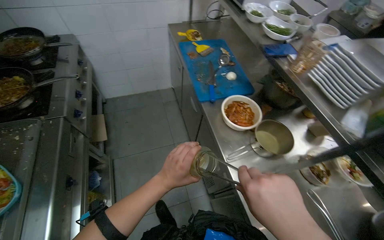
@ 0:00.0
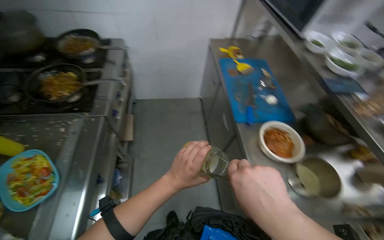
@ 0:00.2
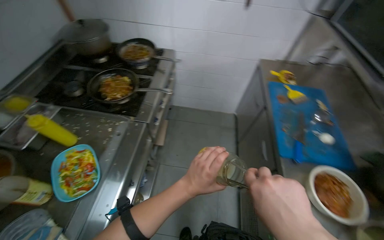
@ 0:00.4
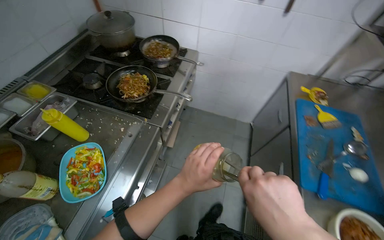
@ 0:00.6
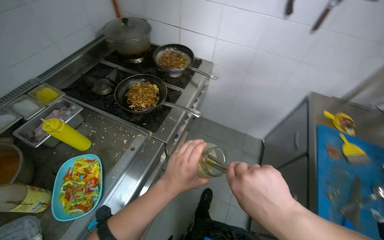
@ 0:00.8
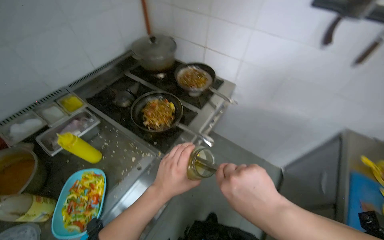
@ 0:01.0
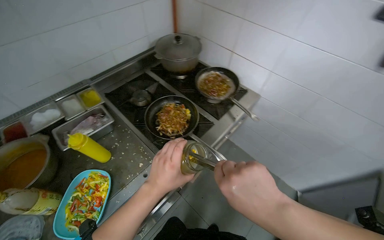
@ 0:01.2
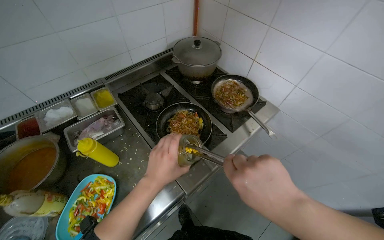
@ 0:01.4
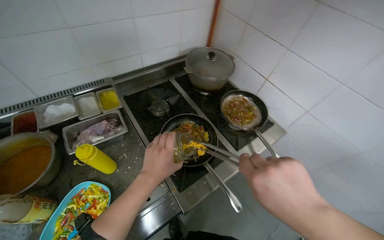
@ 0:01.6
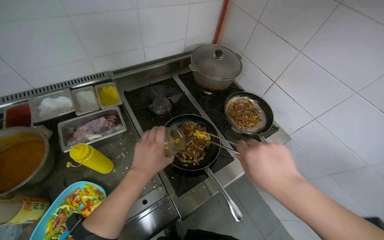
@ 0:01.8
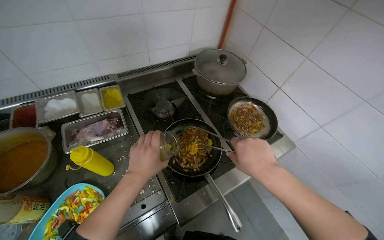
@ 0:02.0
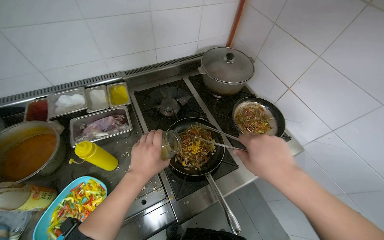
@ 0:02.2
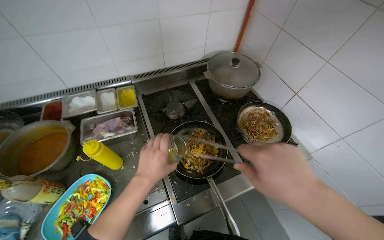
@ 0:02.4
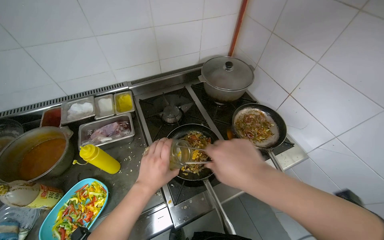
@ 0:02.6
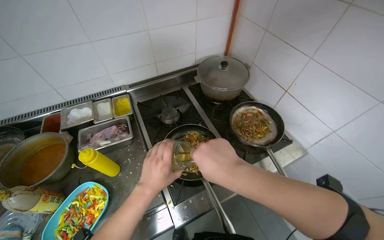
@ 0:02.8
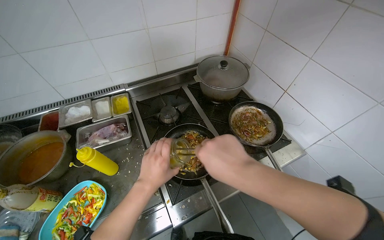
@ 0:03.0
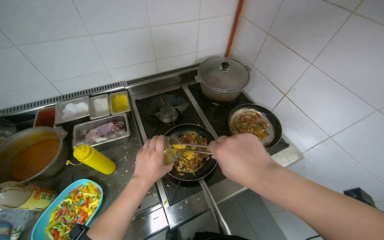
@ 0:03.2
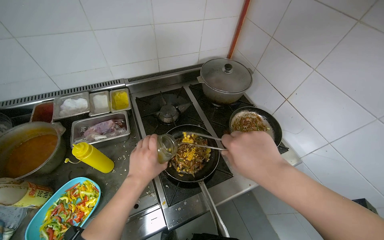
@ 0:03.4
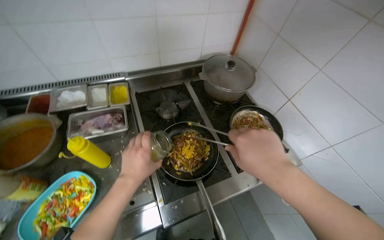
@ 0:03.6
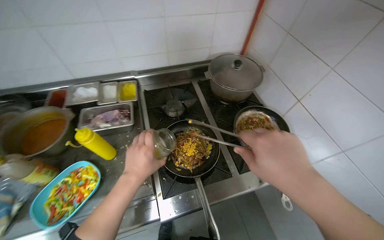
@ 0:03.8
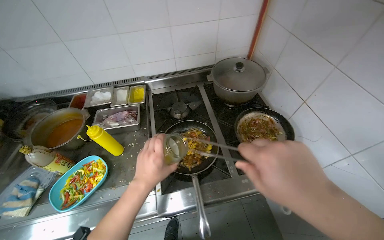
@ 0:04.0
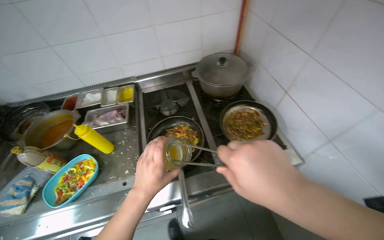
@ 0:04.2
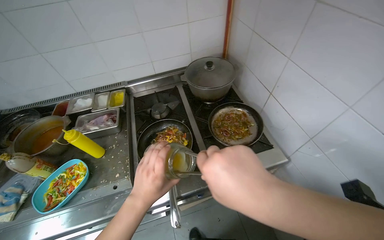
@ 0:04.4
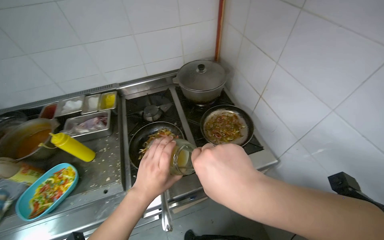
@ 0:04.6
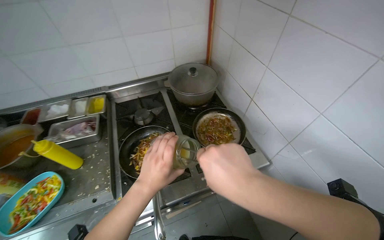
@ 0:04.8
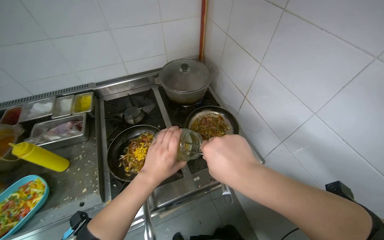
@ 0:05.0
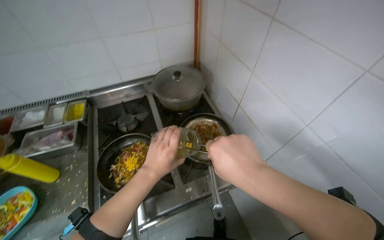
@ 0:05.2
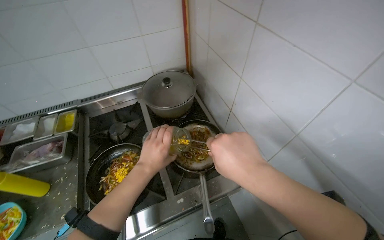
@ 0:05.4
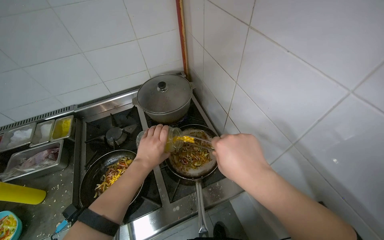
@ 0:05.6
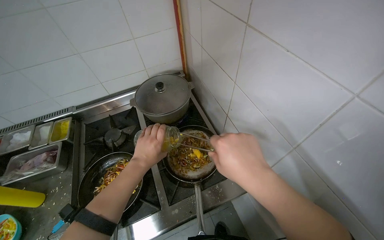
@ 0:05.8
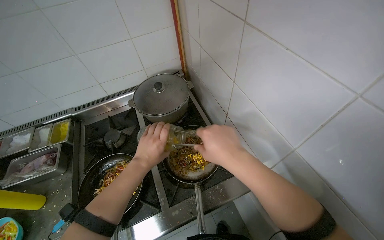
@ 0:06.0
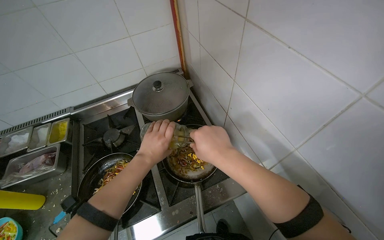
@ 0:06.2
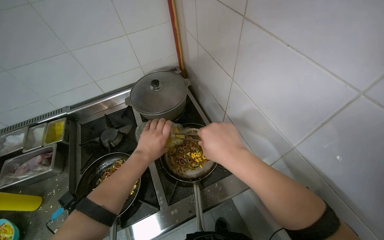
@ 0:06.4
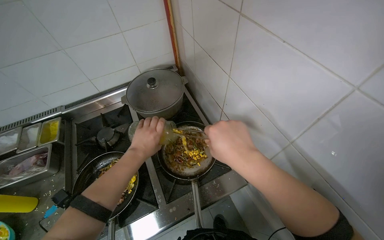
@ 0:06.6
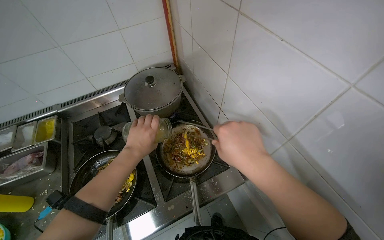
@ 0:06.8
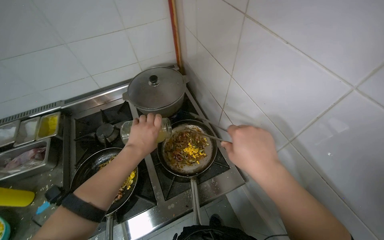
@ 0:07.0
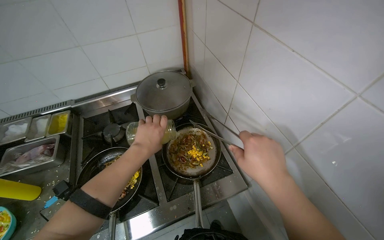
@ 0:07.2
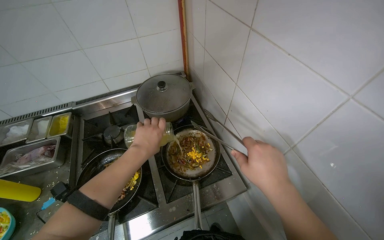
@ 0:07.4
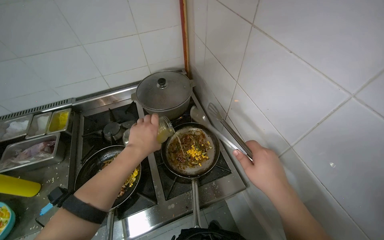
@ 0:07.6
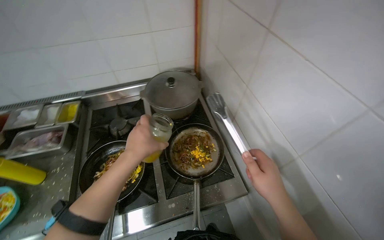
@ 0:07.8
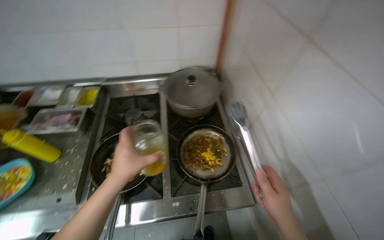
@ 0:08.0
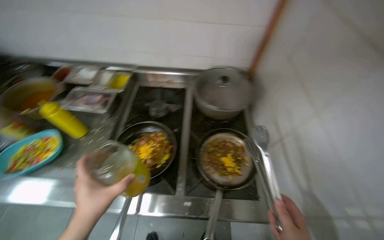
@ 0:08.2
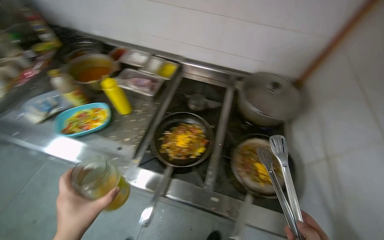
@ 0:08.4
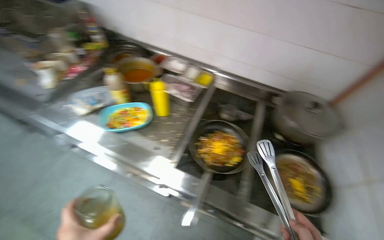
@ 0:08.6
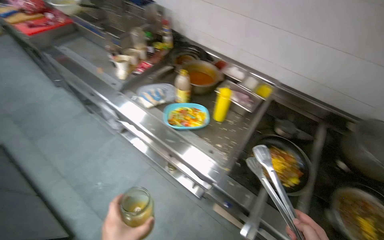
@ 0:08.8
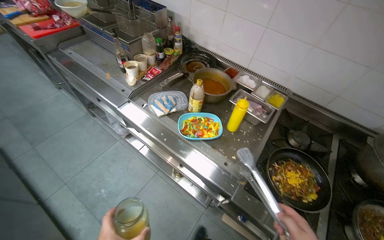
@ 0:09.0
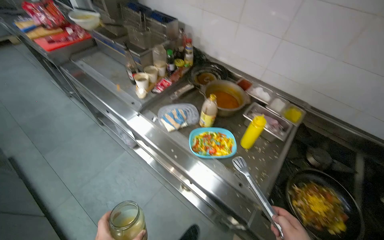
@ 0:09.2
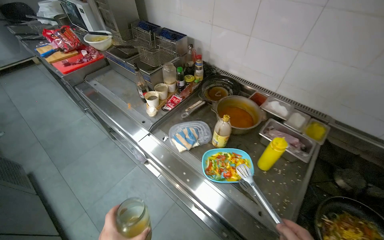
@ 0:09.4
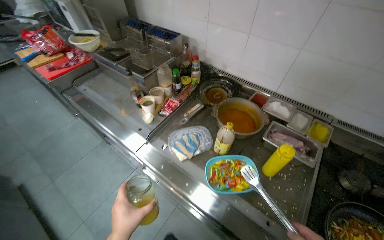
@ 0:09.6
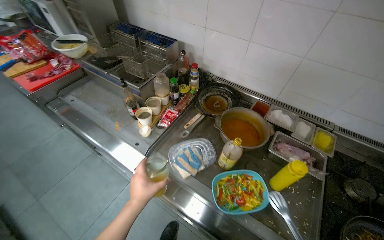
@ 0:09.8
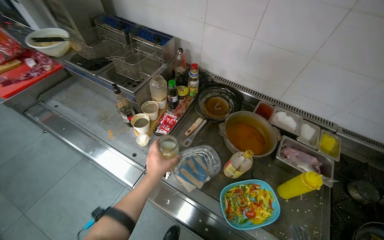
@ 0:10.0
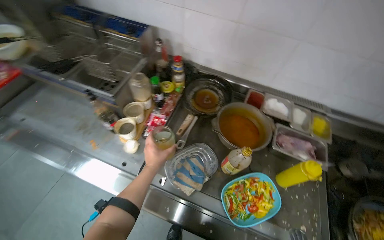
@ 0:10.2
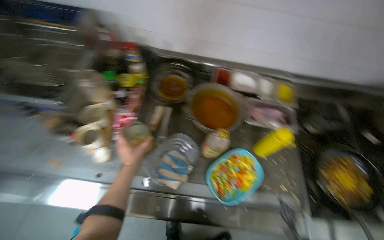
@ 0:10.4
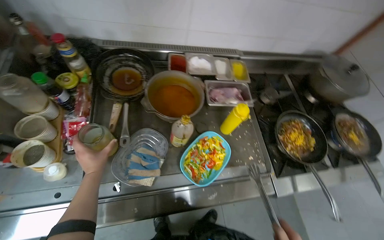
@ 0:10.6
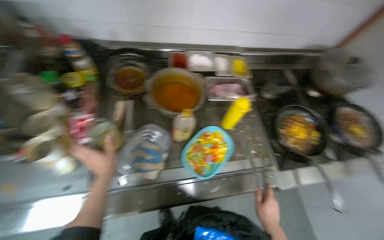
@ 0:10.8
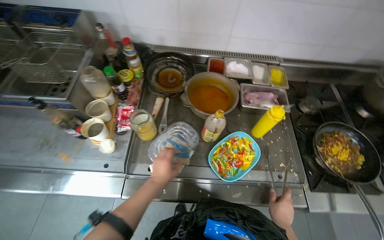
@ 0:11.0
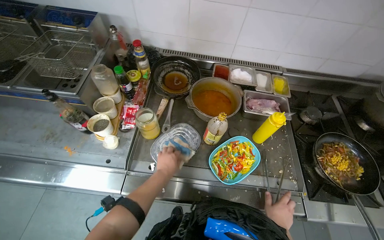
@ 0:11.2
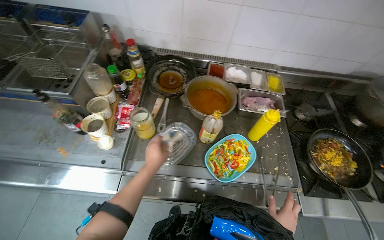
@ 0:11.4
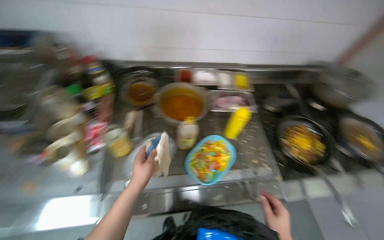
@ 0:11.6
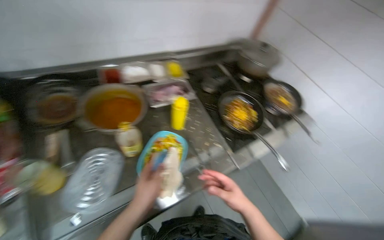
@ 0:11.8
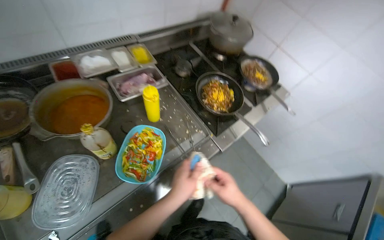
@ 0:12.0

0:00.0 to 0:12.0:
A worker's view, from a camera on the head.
Job: cooking food.
The whole recording: Stir-frying ingredients in pans. The worker adds chopped meat, sauces, and seasoning to pans, then stir-fries the ingredients.
0:00.0 to 0:01.6: The head travels approximately 80 cm. The head rotates about 70 degrees to the left.
0:01.6 to 0:03.0: The right hand travels up the picture by some 15 cm, and travels farther from the camera and back again, about 15 cm each way.
0:04.4 to 0:06.0: The right hand heads farther from the camera, covering about 20 cm, while the left hand moves up the picture and farther from the camera, roughly 30 cm.
0:06.0 to 0:07.6: The hands make small movements and keep their place.
0:07.6 to 0:09.0: The wearer moves some 70 cm. The wearer's head swings about 60 degrees to the left.
0:09.0 to 0:10.4: The head travels about 60 cm. The wearer's head swings approximately 30 degrees to the right.
0:10.4 to 0:12.0: The head turns to the right by approximately 45 degrees.

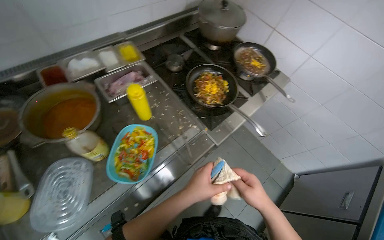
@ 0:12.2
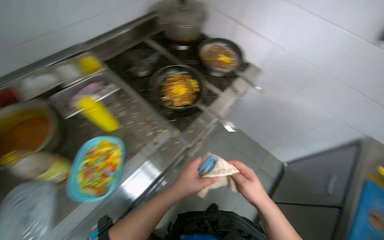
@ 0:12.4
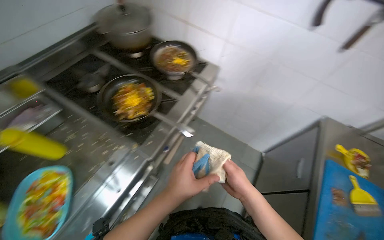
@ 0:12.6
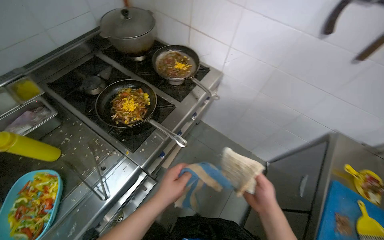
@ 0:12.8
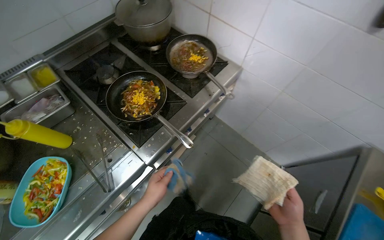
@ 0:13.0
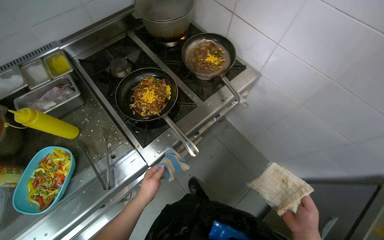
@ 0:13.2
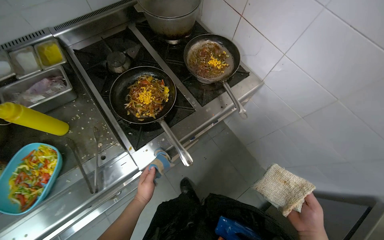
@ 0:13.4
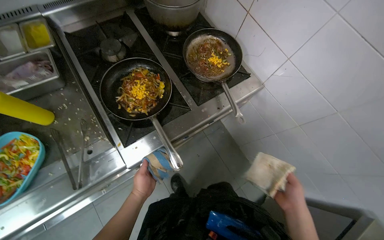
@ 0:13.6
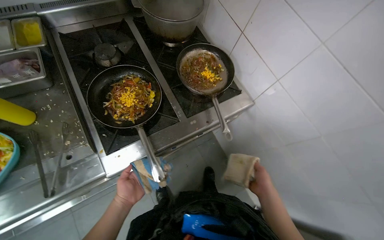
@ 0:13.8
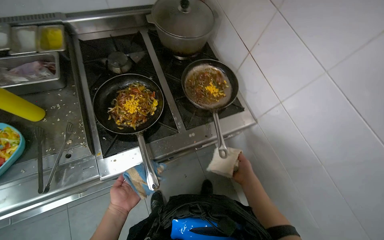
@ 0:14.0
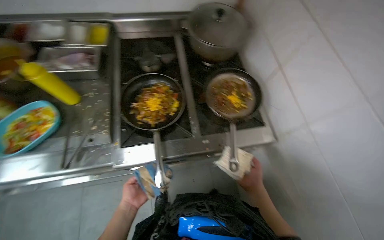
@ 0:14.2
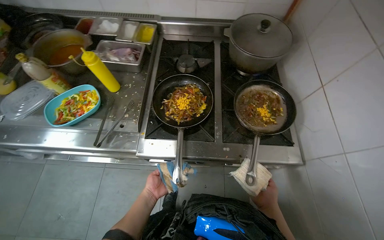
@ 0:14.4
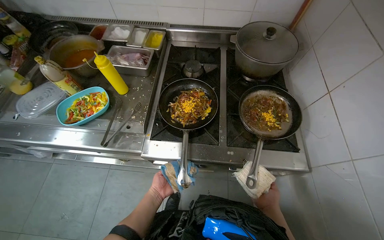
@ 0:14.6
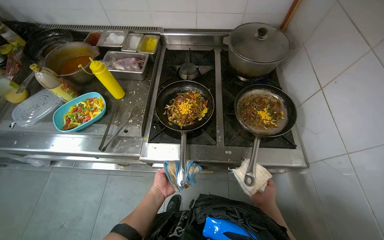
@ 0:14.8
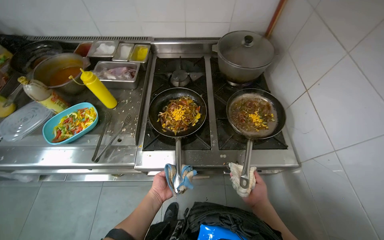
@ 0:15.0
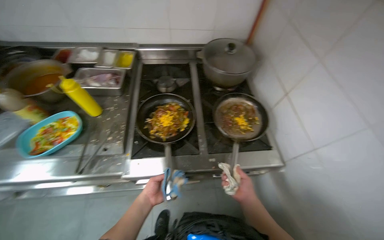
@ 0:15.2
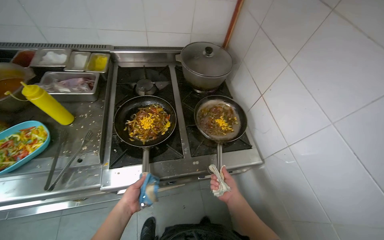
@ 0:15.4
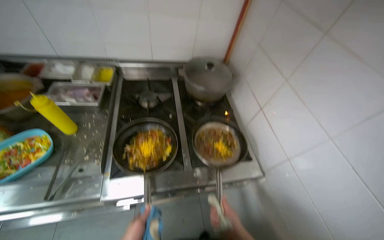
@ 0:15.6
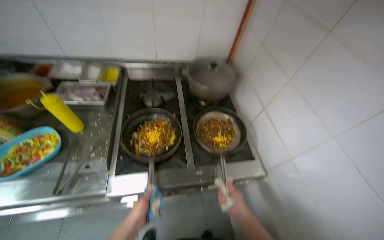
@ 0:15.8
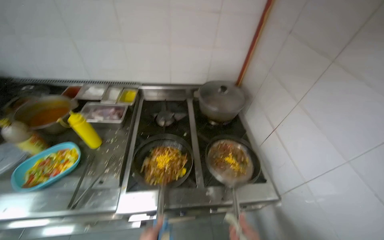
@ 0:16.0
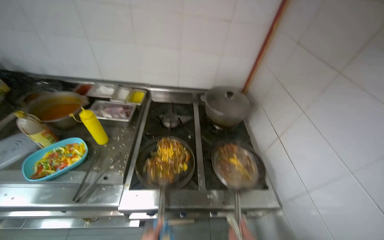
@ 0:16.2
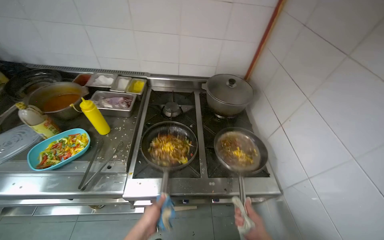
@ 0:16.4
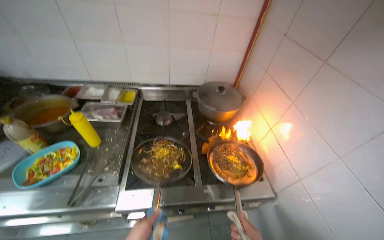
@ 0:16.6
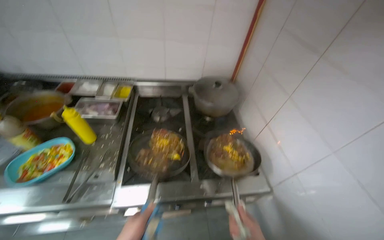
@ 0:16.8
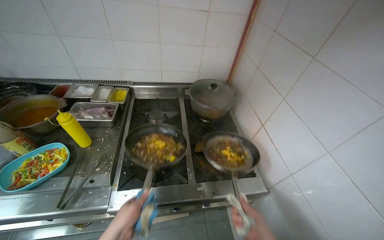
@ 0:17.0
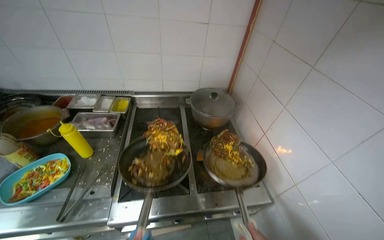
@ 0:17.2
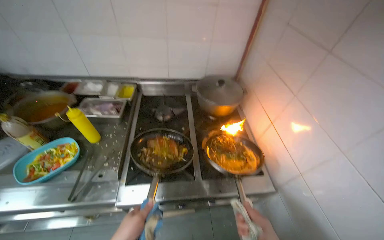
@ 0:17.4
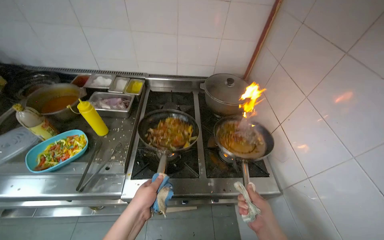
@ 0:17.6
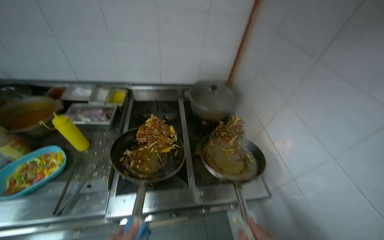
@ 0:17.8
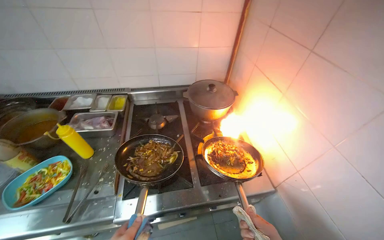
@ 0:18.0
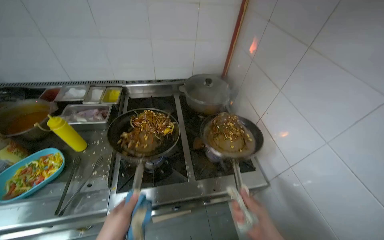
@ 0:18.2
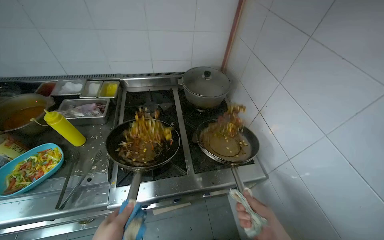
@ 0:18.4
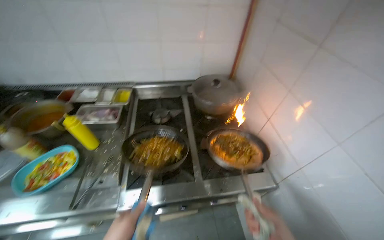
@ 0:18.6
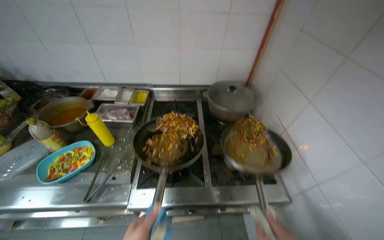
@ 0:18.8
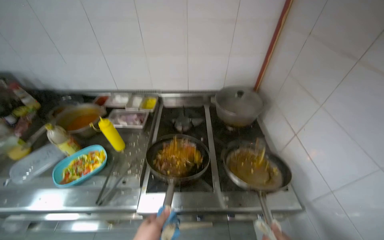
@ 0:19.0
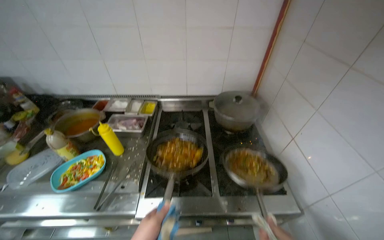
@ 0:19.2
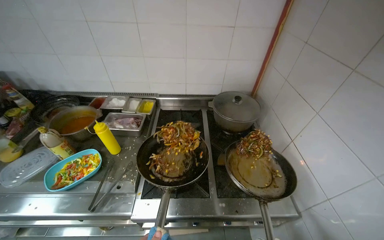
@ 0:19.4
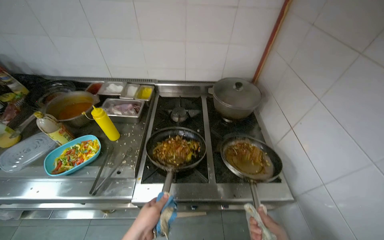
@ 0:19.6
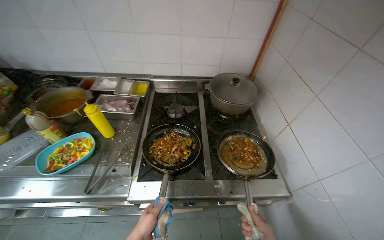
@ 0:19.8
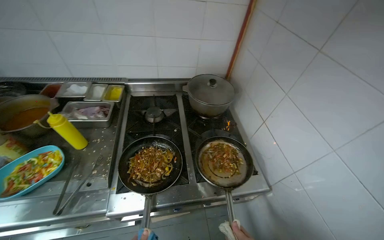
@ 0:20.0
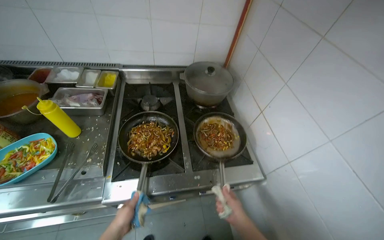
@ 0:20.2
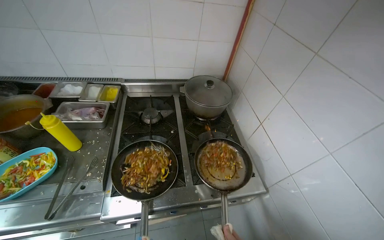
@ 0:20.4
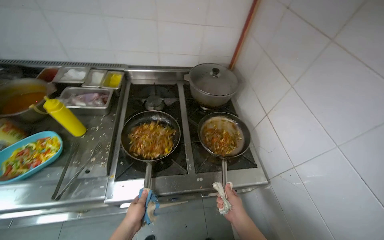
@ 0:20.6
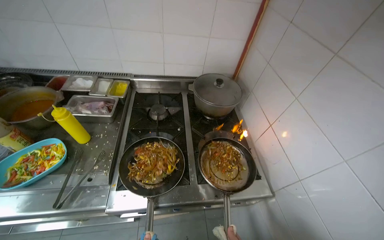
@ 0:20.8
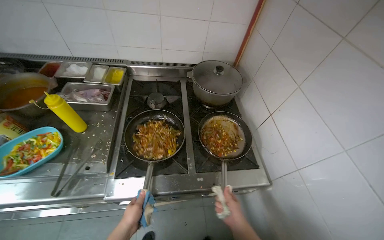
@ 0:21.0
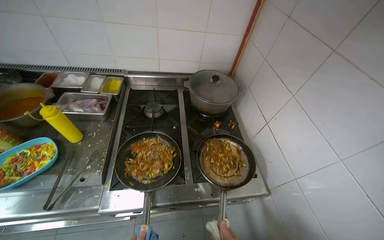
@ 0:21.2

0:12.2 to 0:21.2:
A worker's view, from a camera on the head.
Job: cooking food.
The whole recording: Stir-frying ingredients in pans. The worker adds chopped meat, sauces, and seasoning to pans, then stir-fries the ingredients.
0:12.2 to 0:13.8: The head travels some 60 cm.
0:13.8 to 0:15.2: The wearer's head swings some 25 degrees to the left. The view tilts some 15 degrees upward.
